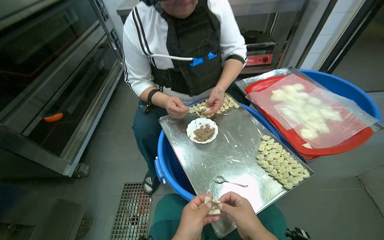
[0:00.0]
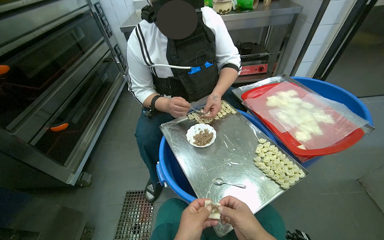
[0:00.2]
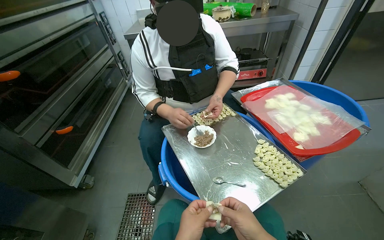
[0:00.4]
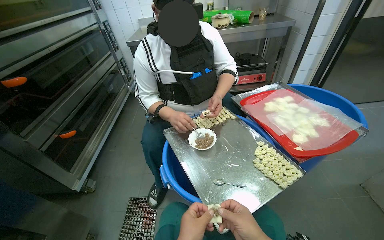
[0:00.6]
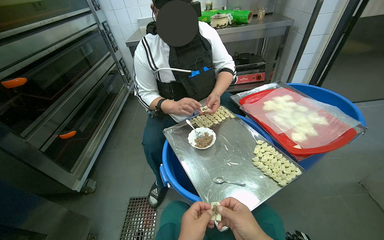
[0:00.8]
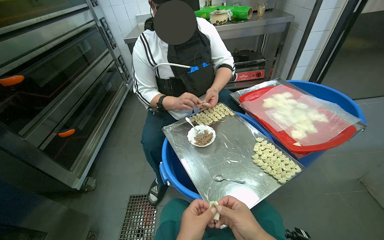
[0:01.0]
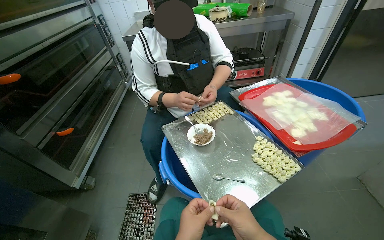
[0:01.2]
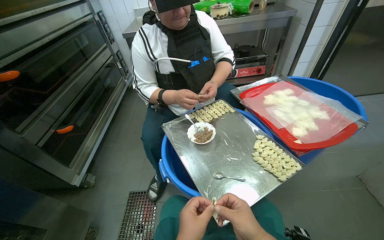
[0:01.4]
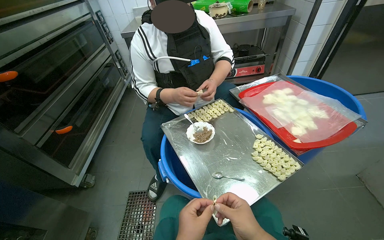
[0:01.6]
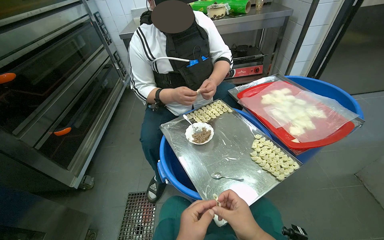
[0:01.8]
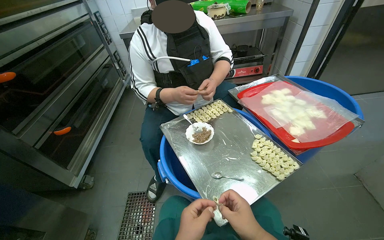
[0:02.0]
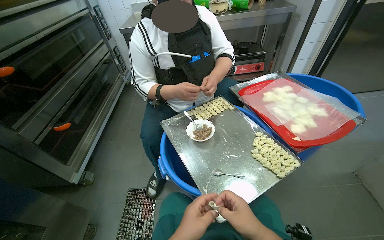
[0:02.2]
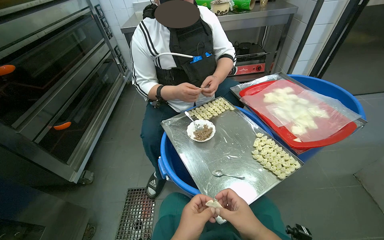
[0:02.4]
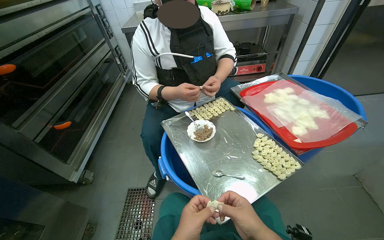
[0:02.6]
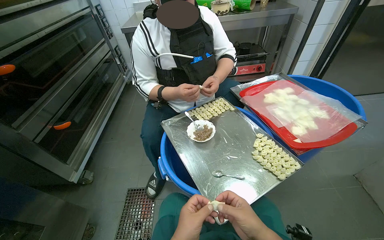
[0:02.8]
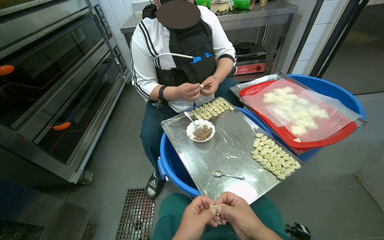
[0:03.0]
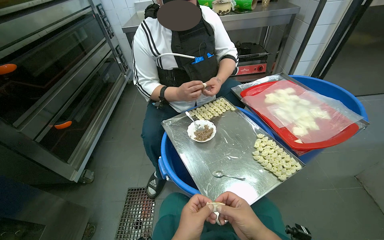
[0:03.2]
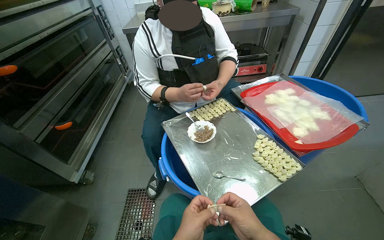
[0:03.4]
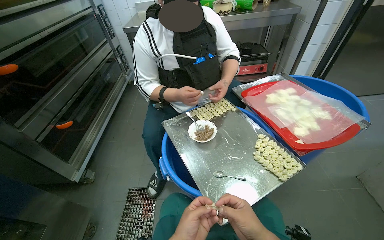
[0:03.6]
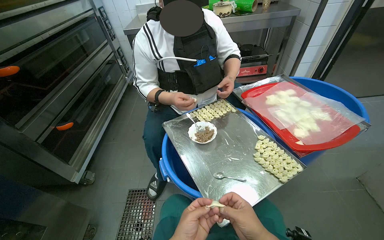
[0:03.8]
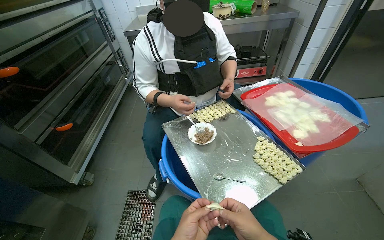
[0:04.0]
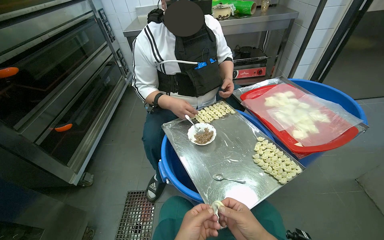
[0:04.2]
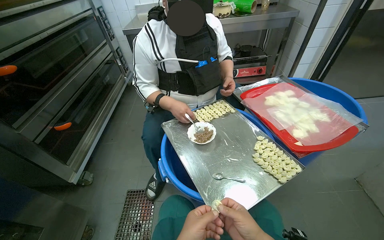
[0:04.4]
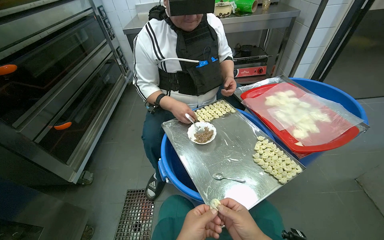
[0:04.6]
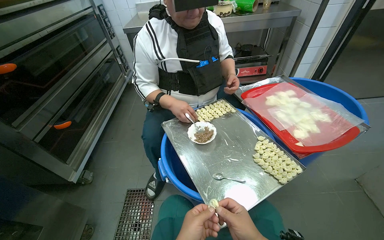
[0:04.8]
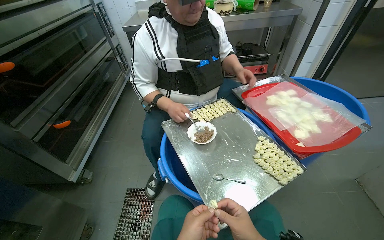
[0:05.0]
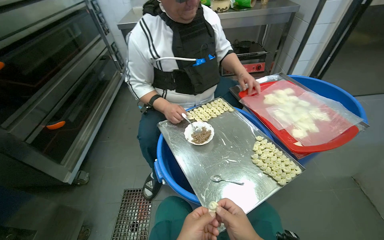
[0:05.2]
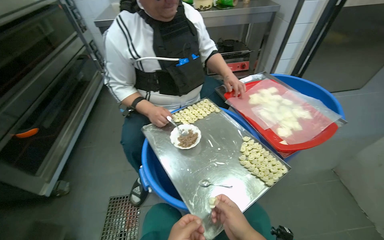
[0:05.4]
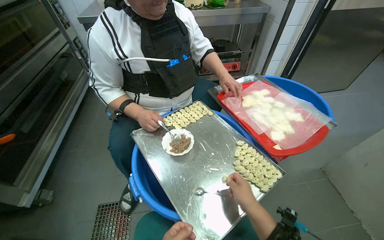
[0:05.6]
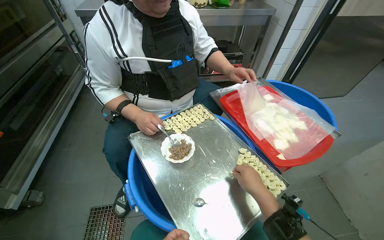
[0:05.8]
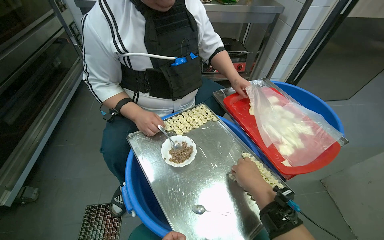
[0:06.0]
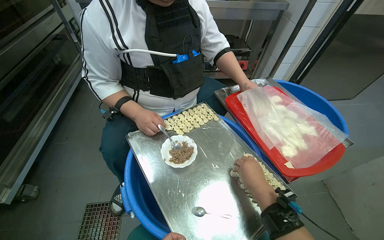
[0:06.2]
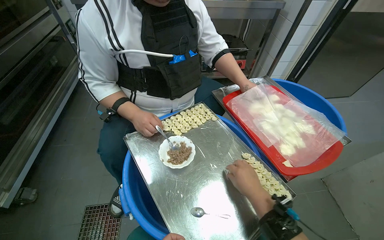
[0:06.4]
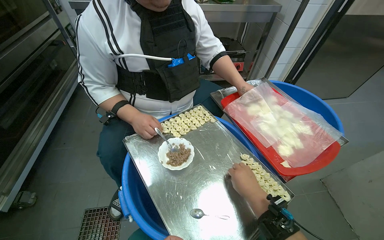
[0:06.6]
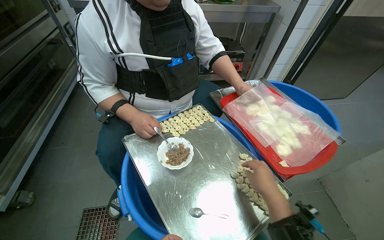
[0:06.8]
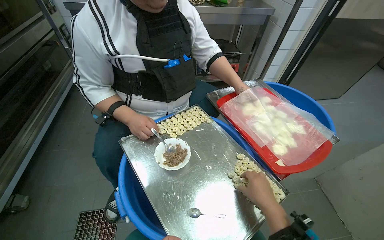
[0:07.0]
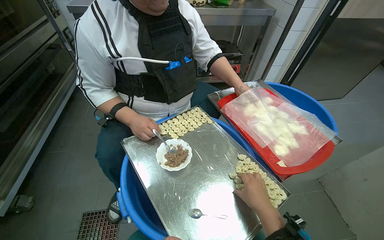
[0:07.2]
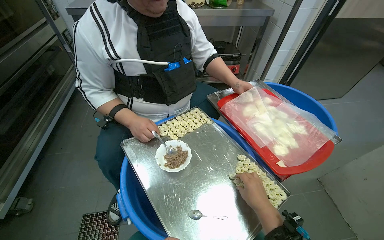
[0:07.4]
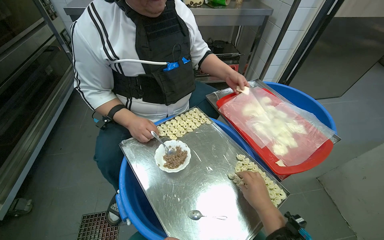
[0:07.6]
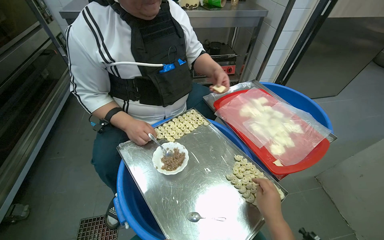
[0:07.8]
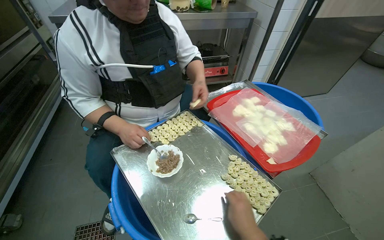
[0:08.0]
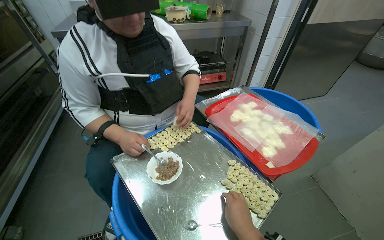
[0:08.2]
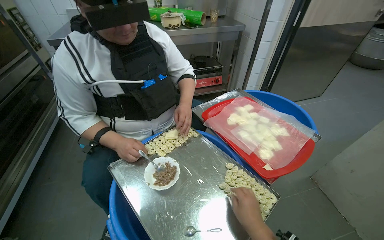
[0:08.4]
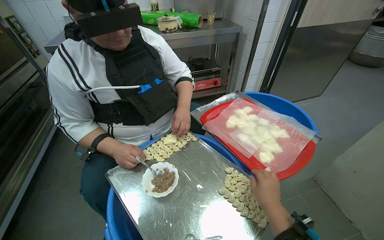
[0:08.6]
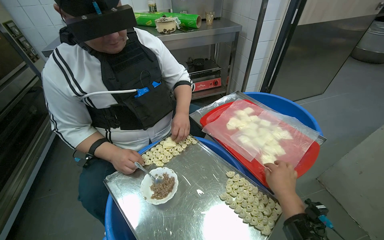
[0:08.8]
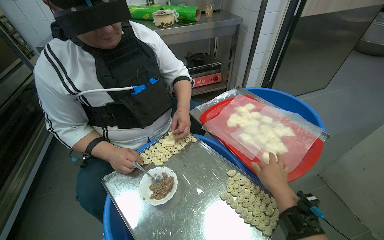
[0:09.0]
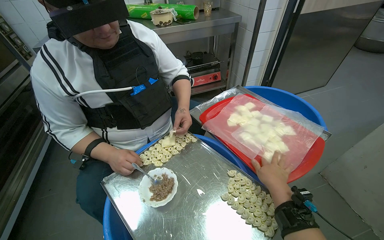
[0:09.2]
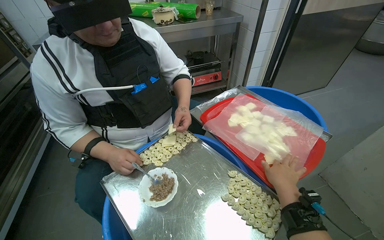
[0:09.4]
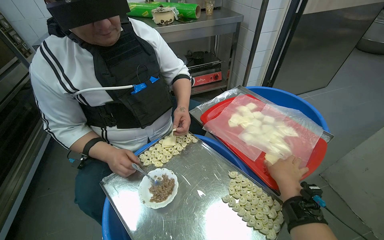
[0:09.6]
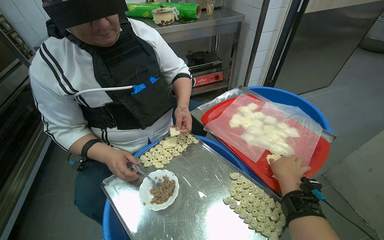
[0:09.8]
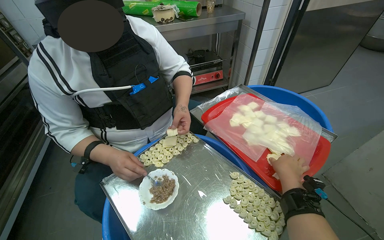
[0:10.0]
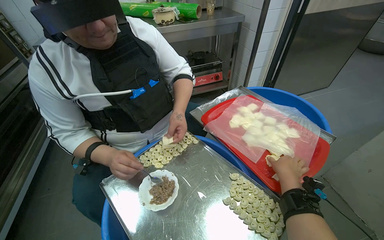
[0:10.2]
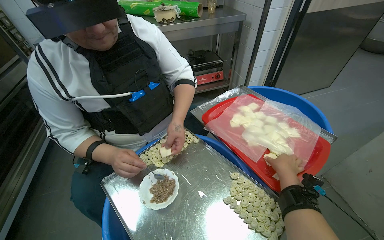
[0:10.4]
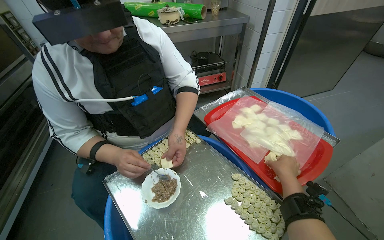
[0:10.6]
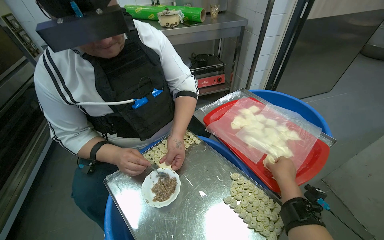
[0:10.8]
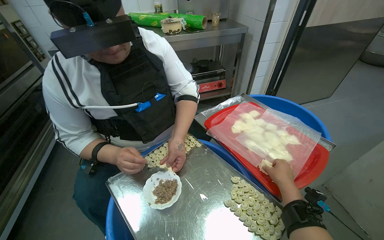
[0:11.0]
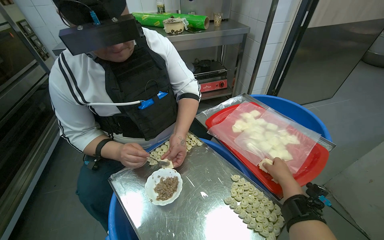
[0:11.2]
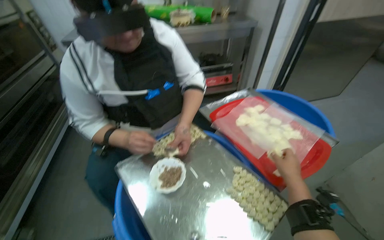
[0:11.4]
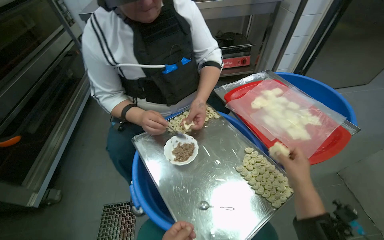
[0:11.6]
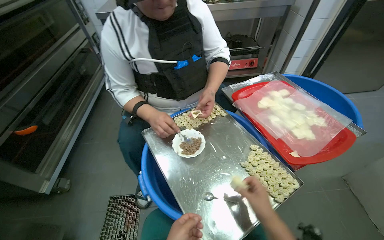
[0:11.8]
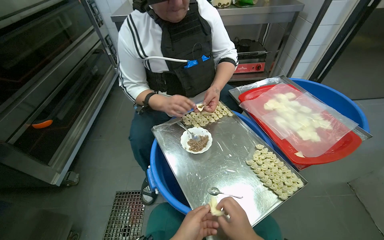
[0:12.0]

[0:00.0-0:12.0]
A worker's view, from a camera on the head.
Job: preparing food.
The whole recording: Making dumplings. The worker continues making dumplings by filling dough with ingredients and shaping them.
0:07.6 to 0:09.0: The right hand heads up the picture, covering some 10 cm.
0:09.0 to 0:10.4: The right hand is displaced farther from the camera by about 10 cm.

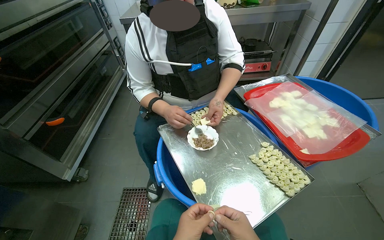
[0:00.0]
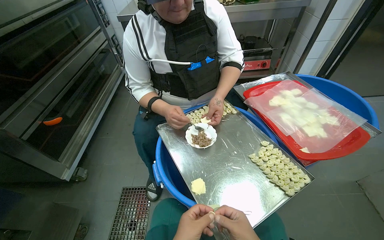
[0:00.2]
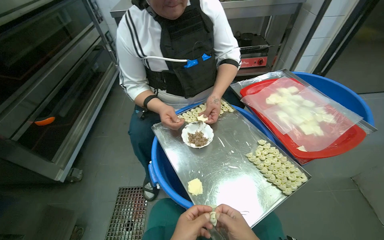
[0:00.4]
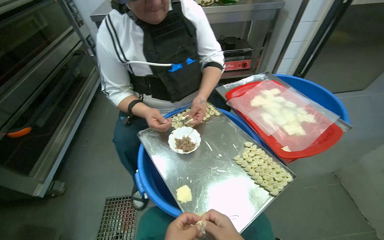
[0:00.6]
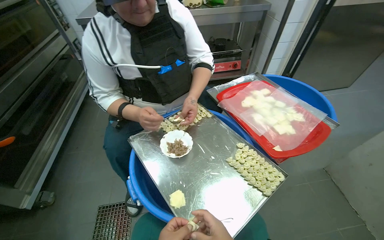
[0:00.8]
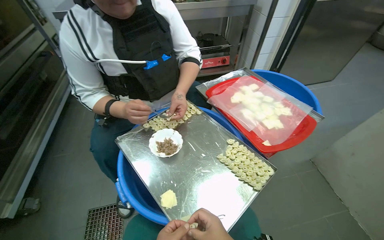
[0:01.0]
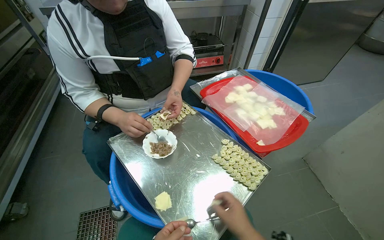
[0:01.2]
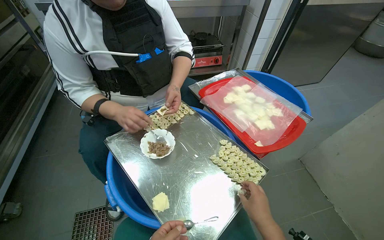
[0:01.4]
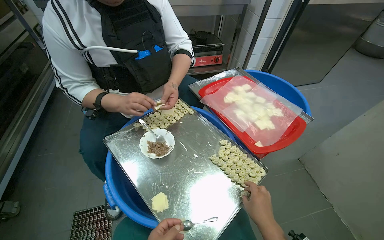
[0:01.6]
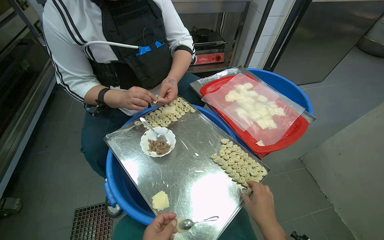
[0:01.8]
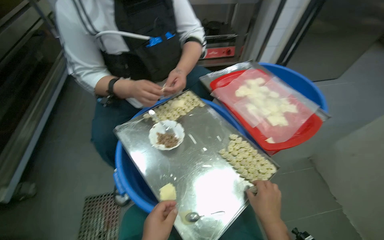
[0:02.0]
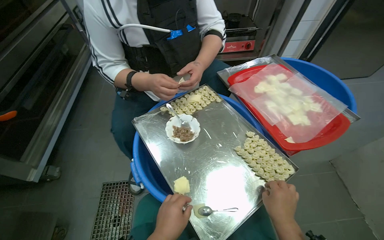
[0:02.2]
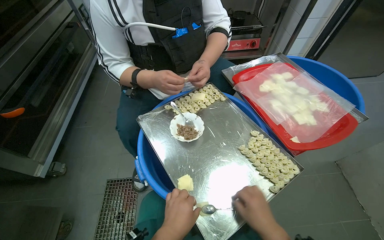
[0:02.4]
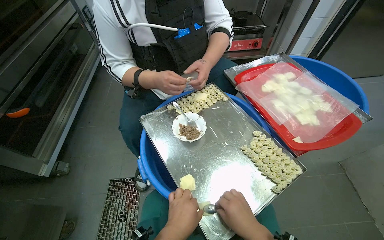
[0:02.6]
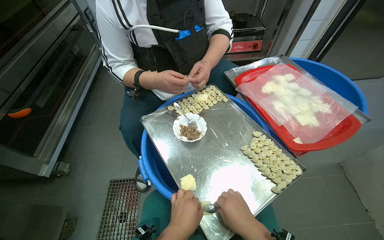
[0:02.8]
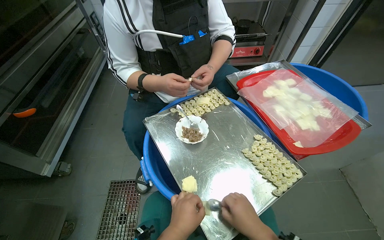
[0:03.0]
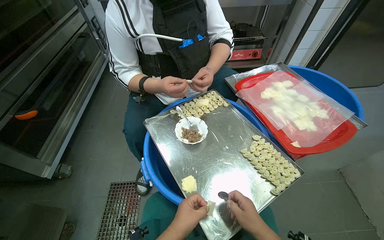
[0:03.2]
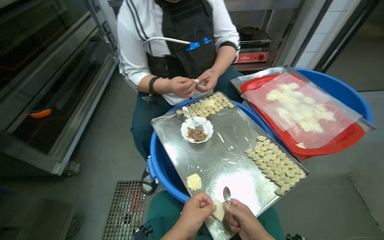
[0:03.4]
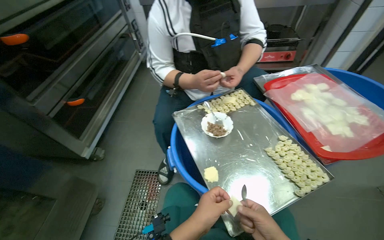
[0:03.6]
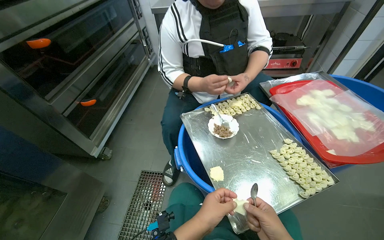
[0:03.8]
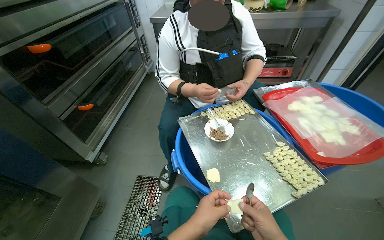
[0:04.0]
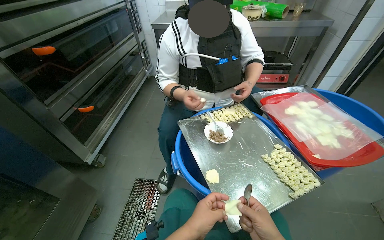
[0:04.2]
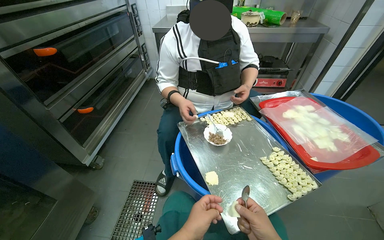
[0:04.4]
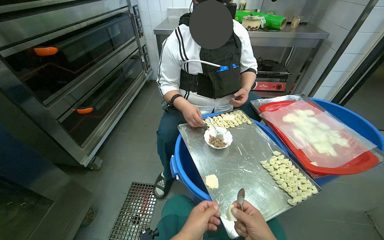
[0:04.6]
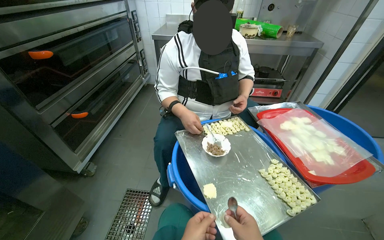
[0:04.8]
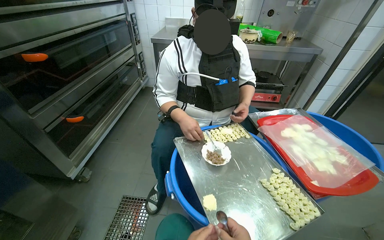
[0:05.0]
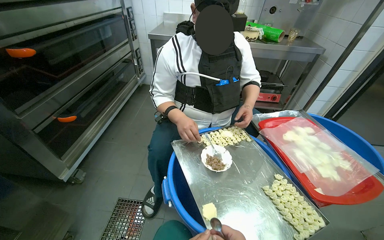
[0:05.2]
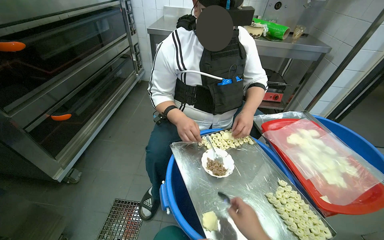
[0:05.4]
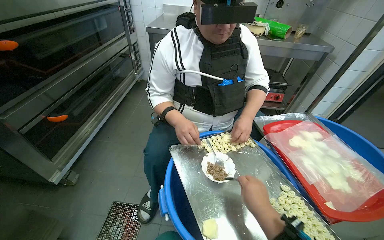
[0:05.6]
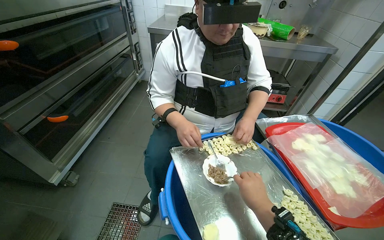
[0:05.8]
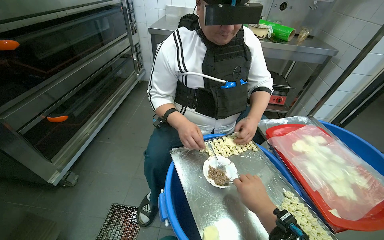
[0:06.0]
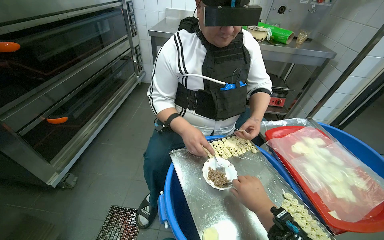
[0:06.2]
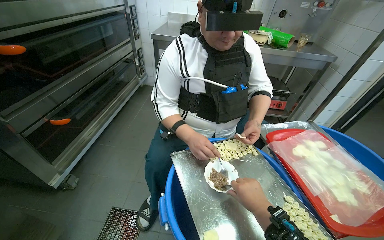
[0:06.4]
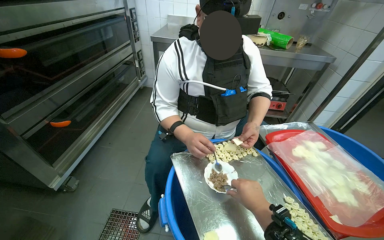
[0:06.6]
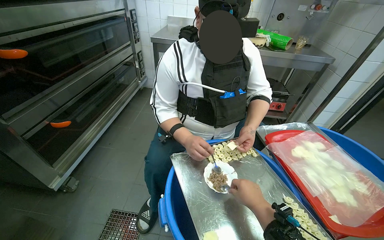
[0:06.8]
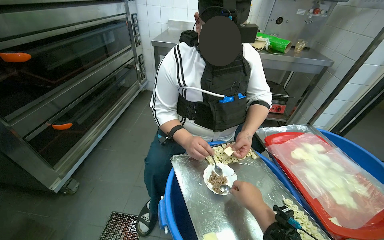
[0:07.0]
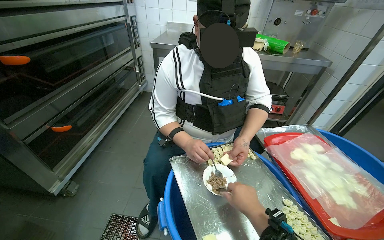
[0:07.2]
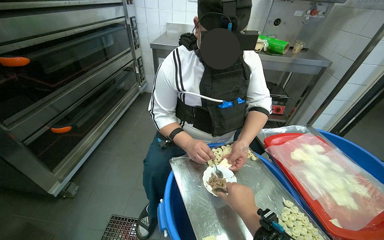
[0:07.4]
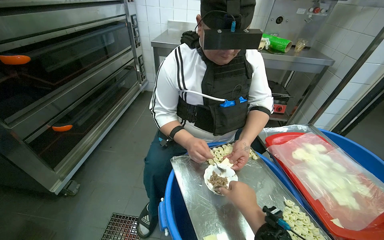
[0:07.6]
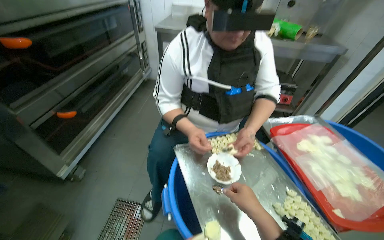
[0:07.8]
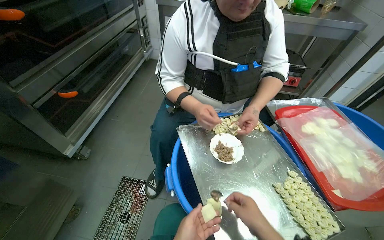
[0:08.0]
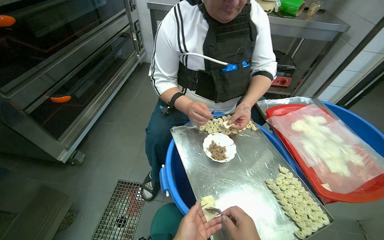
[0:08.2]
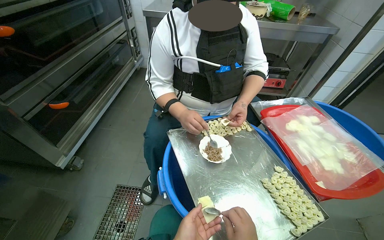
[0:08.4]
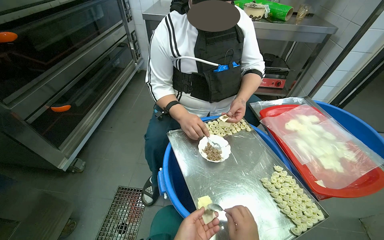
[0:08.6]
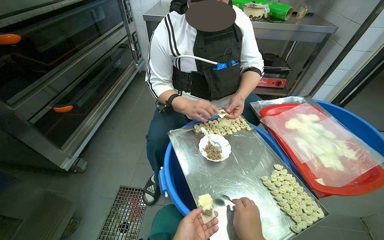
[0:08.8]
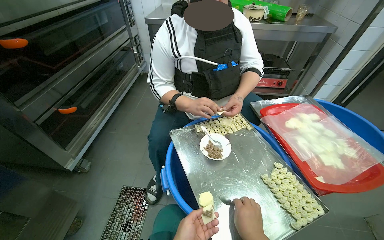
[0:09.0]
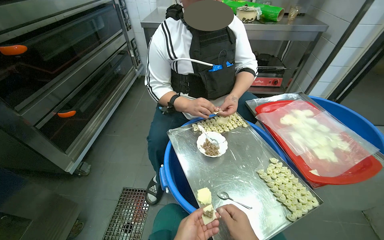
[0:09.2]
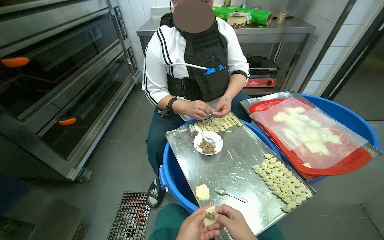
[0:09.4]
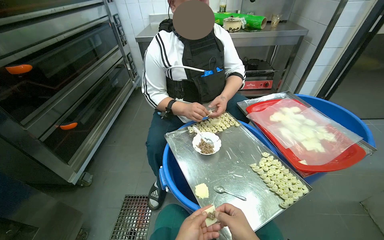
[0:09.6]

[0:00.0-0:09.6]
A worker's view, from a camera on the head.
Job: preparing food.
The whole recording: Making dumplings. The worker continues making dumplings by filling dough with ingredients and shaping them.
0:06.4 to 0:08.0: The right hand is displaced nearer to the camera by roughly 10 cm.
